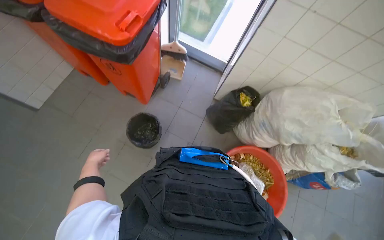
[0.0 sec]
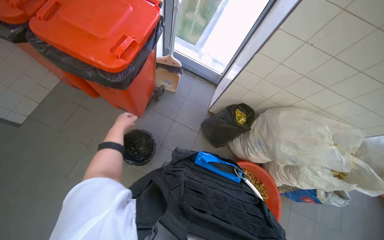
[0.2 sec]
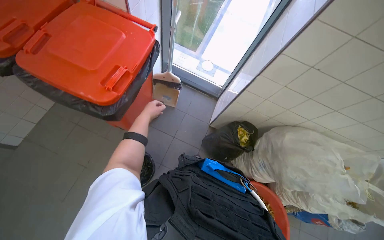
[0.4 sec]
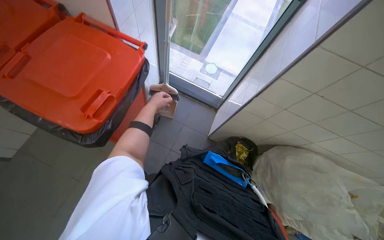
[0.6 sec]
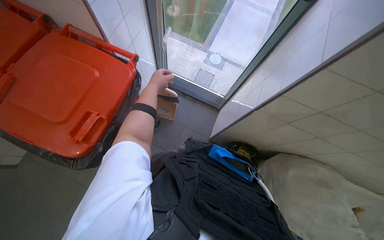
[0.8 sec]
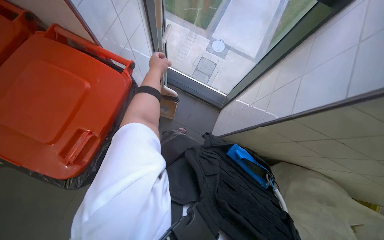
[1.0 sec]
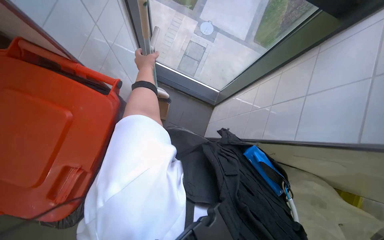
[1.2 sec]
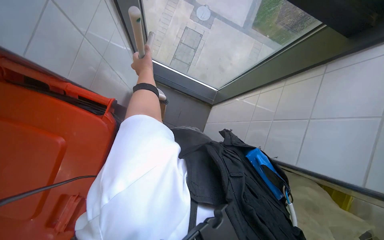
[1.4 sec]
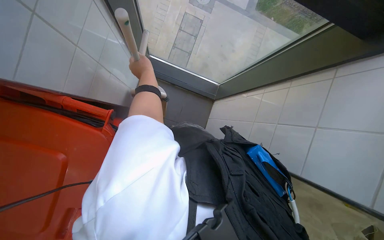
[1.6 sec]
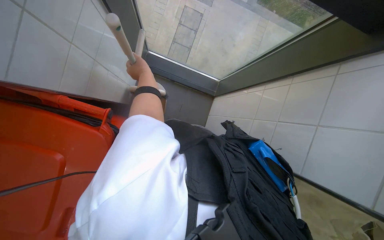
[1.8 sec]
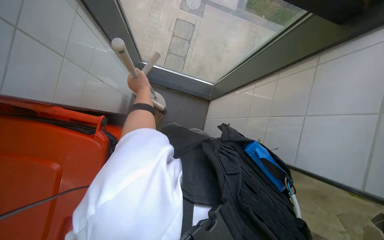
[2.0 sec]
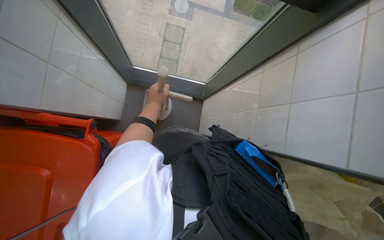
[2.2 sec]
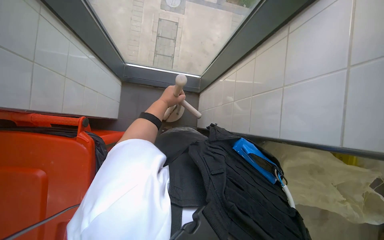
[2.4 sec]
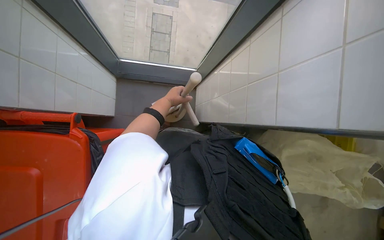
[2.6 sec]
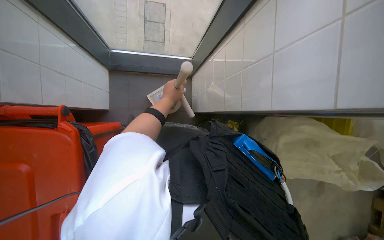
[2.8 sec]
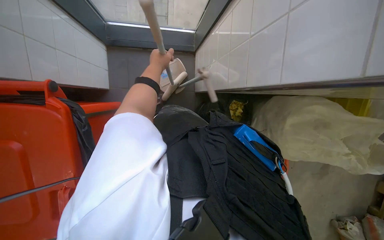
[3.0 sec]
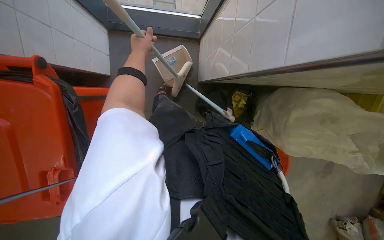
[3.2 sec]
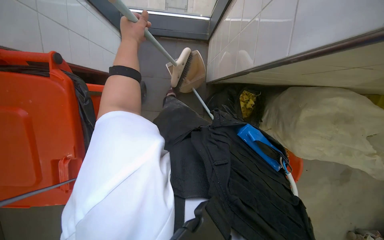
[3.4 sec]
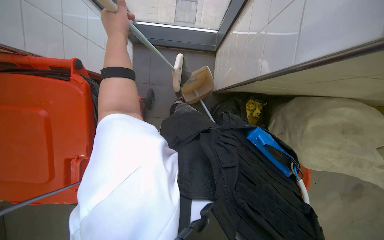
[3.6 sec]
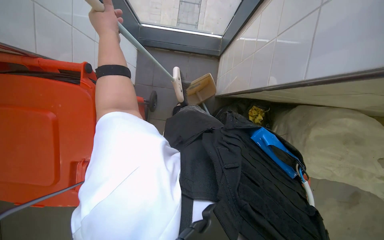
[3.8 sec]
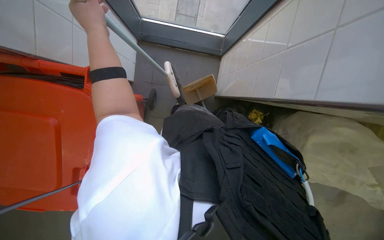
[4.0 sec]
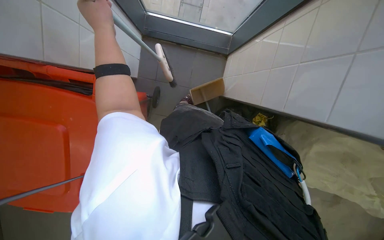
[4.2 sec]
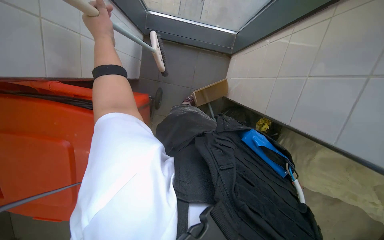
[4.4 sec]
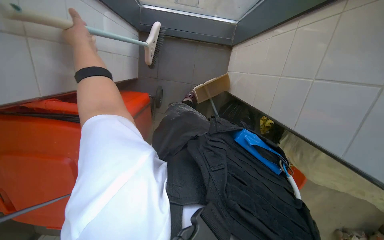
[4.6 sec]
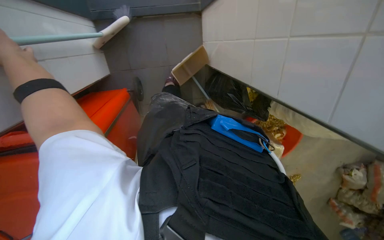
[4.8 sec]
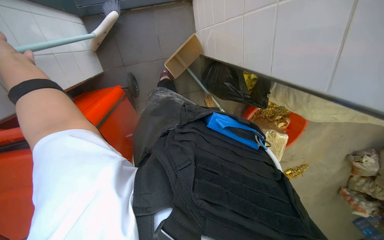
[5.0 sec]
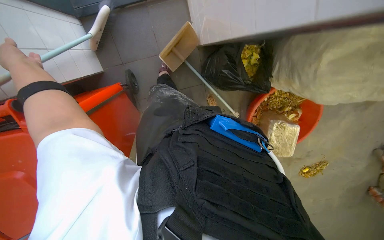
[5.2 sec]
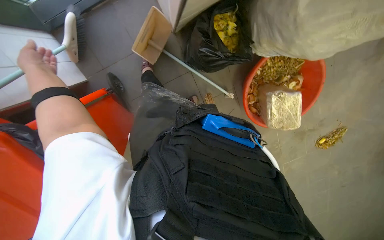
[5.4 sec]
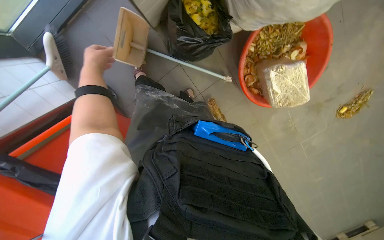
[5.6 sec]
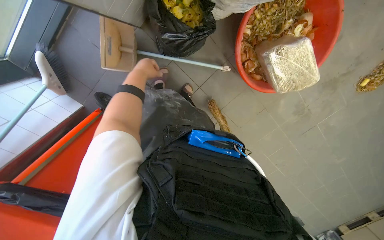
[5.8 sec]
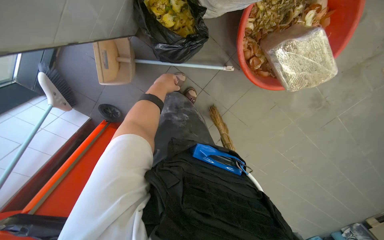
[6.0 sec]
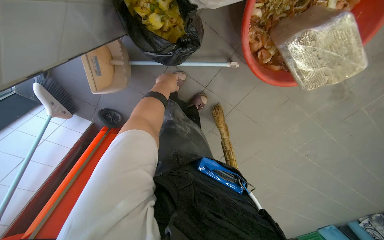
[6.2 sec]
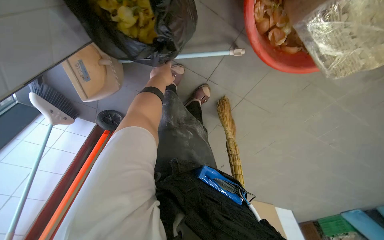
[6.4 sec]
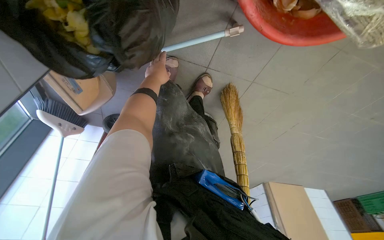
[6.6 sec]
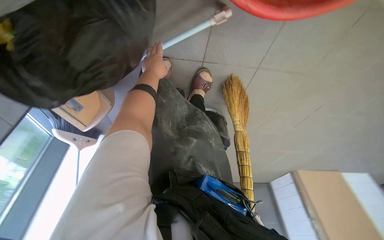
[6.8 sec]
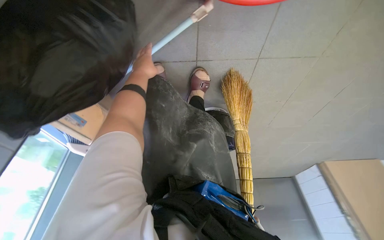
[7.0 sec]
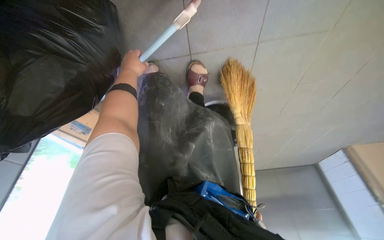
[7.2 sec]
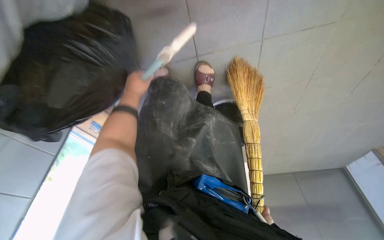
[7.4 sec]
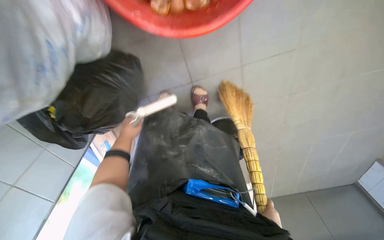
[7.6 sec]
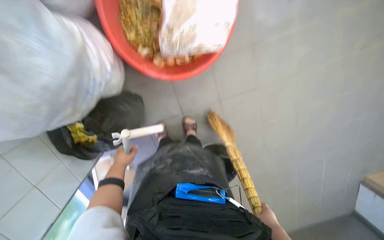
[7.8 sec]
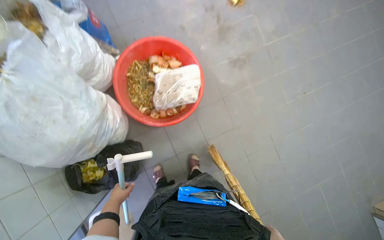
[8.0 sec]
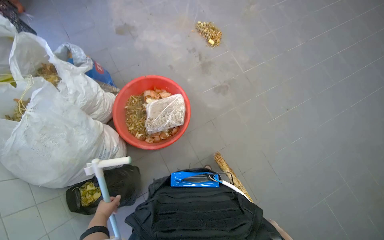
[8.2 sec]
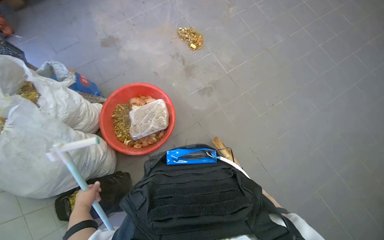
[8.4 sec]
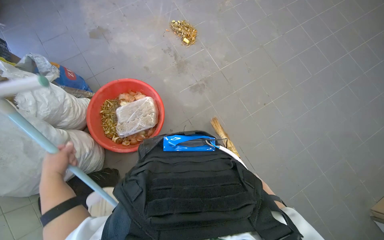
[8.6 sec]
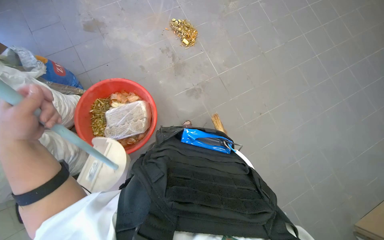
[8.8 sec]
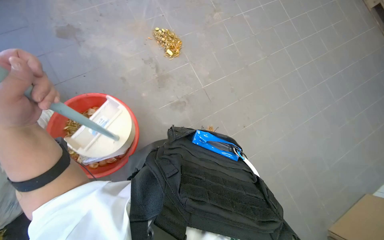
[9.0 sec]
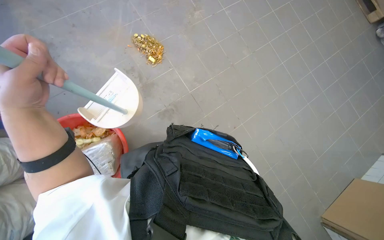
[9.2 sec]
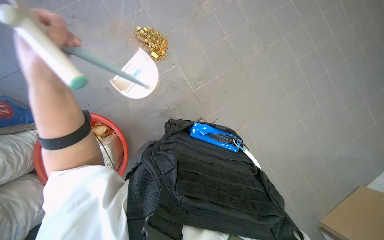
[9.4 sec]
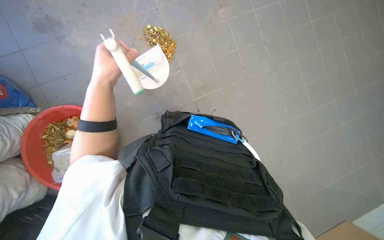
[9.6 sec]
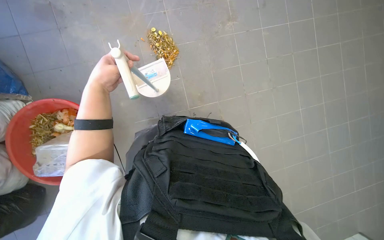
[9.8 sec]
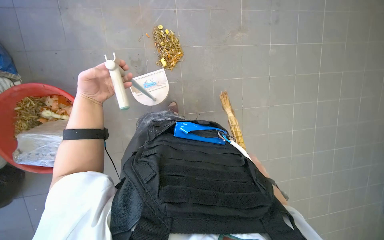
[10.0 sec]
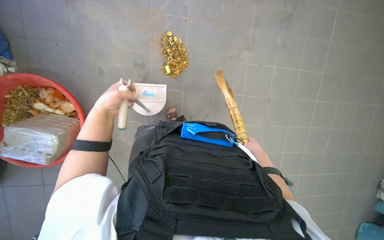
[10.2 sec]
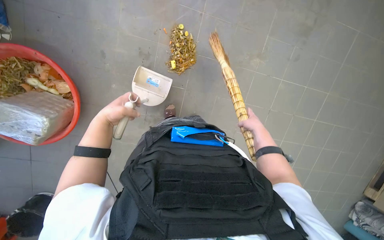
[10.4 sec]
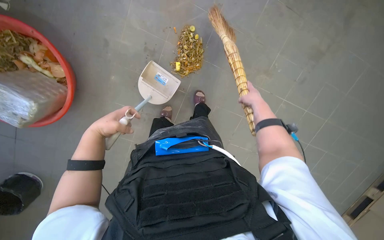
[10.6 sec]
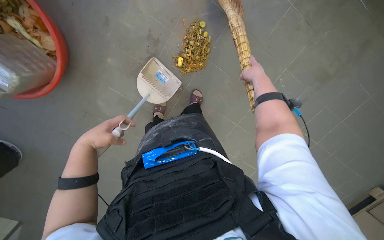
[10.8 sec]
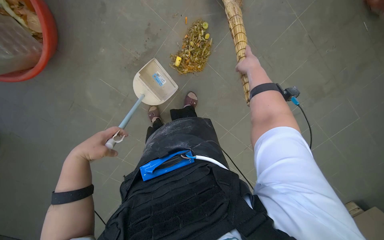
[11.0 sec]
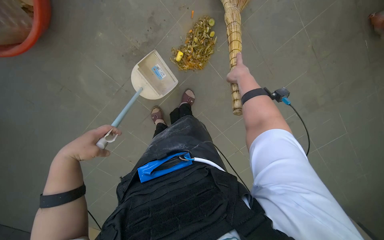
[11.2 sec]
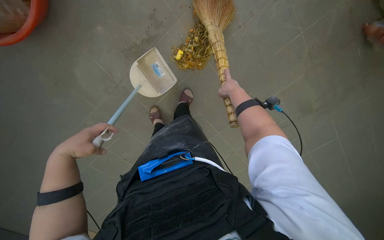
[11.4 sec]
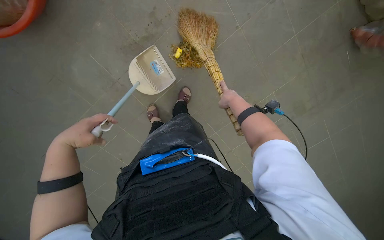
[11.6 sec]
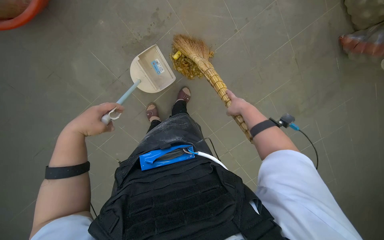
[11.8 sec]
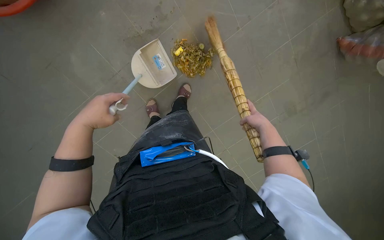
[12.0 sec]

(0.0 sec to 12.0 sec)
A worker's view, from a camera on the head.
Job: sweeping floor.
The whole recording: Collecting and disposing of floor debris. The worker collects debris from the floor using a dustpan and broom, then disposes of it in a bin.
0.0 sec - 1.6 sec: The wearer moves about 1 m. The view tilts about 20 degrees downward.
3.0 sec - 4.4 sec: The left hand travels to the left and nearer to the camera by roughly 25 cm.
4.4 sec - 6.0 sec: The view tilts about 25 degrees downward. Everything in view rotates about 55 degrees counterclockwise.
6.0 sec - 7.6 sec: The camera travels roughly 60 cm. The camera is aimed some 45 degrees further to the left. The wearer looks about 10 degrees further downward. Everything in view rotates some 35 degrees counterclockwise.
7.6 sec - 9.0 sec: The wearer moves about 80 cm. The wearer looks some 45 degrees further upward.
9.0 sec - 10.4 sec: The head travels about 70 cm. The view tilts roughly 15 degrees downward.
10.4 sec - 12.0 sec: The camera sweeps to the right, by roughly 20 degrees. The scene turns roughly 35 degrees clockwise in the picture.

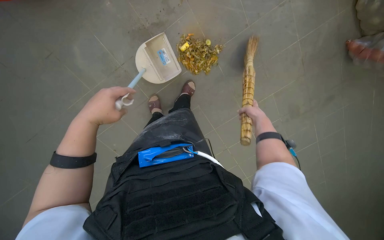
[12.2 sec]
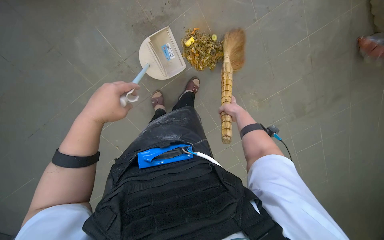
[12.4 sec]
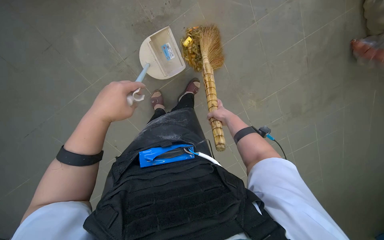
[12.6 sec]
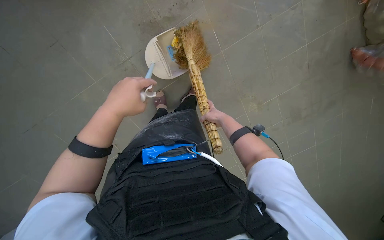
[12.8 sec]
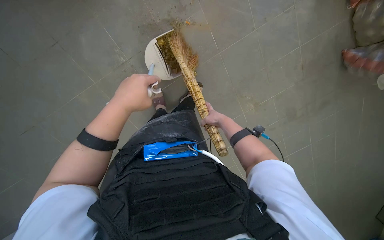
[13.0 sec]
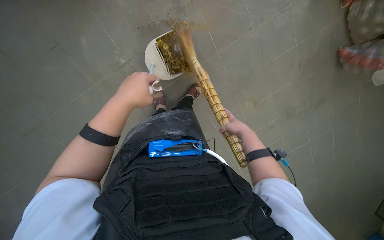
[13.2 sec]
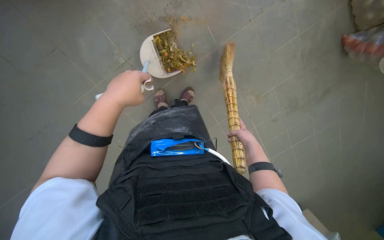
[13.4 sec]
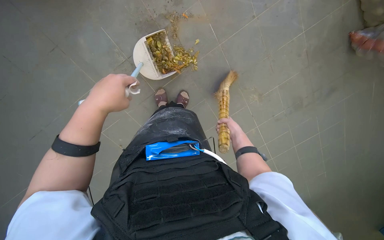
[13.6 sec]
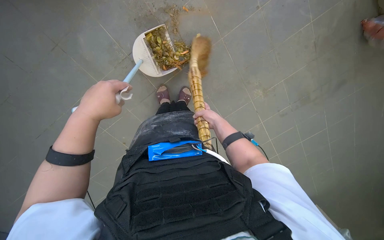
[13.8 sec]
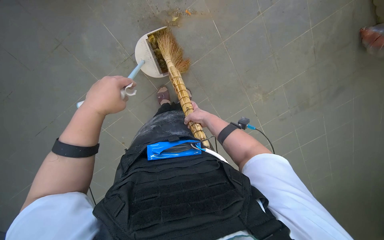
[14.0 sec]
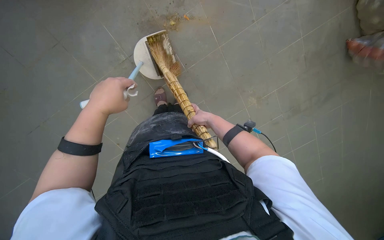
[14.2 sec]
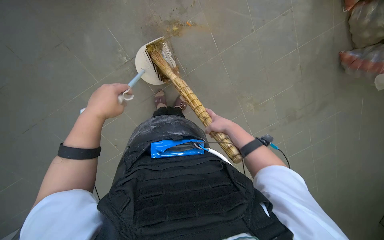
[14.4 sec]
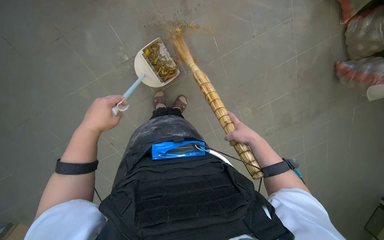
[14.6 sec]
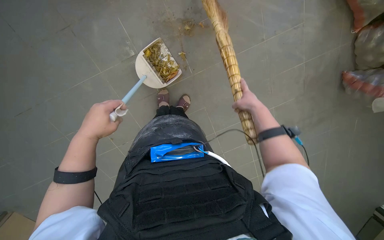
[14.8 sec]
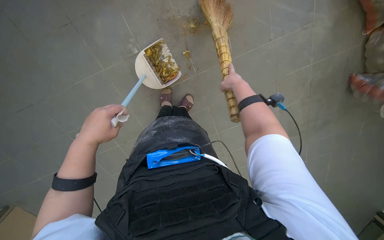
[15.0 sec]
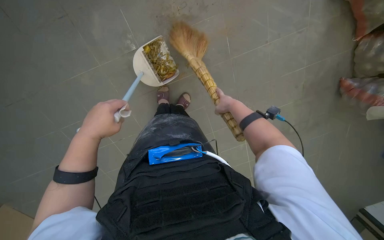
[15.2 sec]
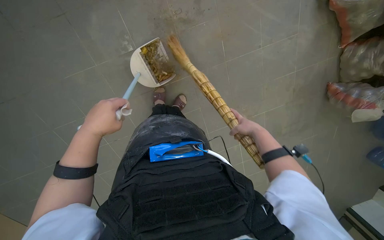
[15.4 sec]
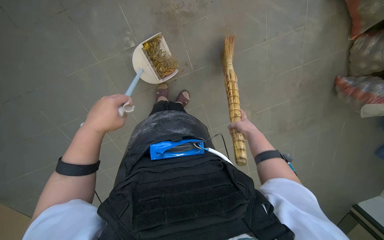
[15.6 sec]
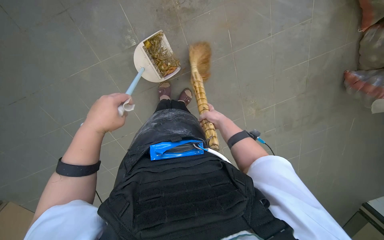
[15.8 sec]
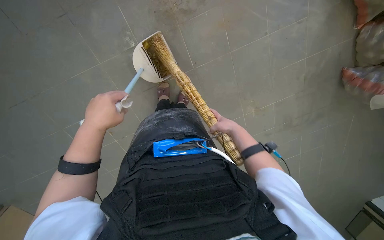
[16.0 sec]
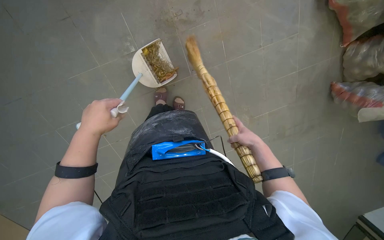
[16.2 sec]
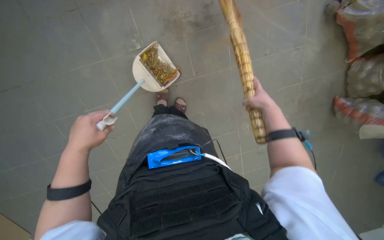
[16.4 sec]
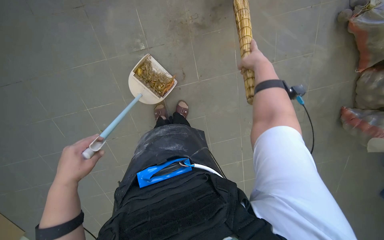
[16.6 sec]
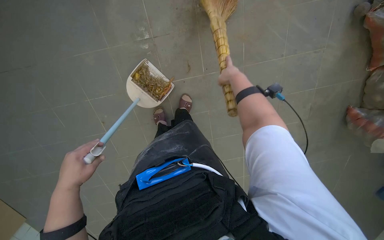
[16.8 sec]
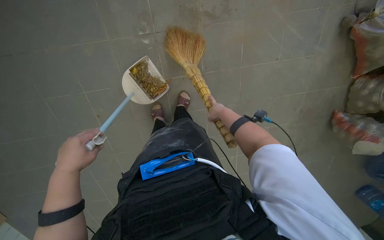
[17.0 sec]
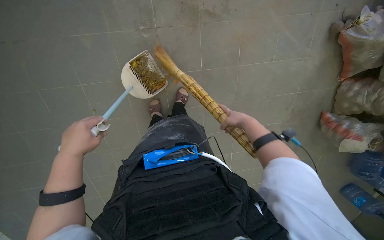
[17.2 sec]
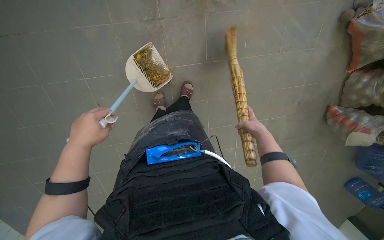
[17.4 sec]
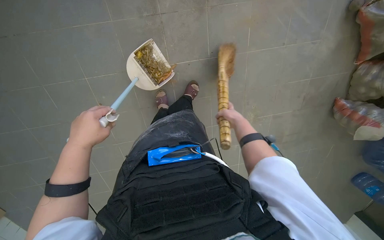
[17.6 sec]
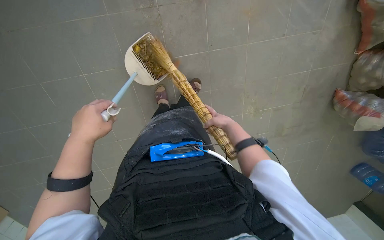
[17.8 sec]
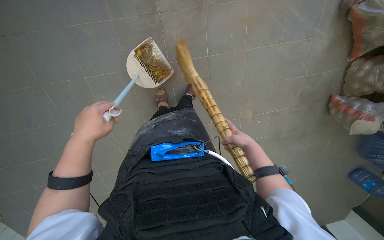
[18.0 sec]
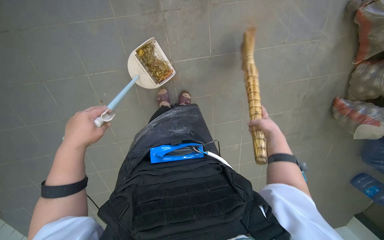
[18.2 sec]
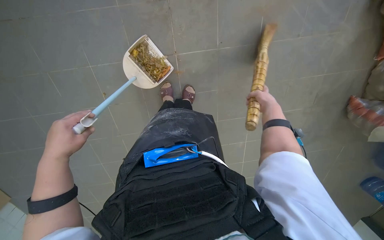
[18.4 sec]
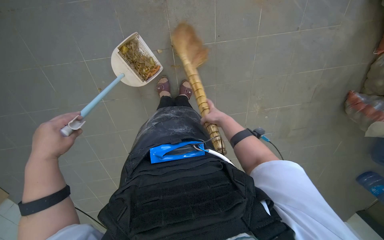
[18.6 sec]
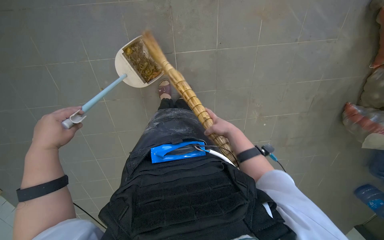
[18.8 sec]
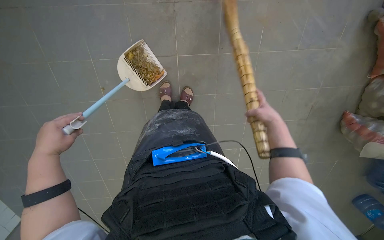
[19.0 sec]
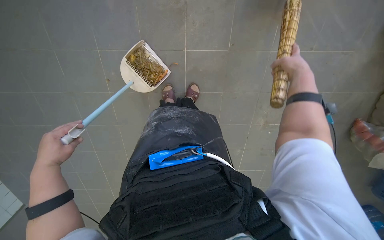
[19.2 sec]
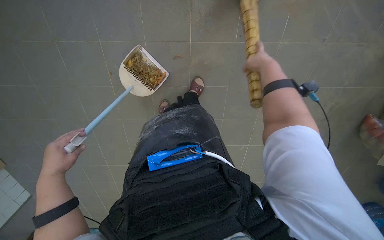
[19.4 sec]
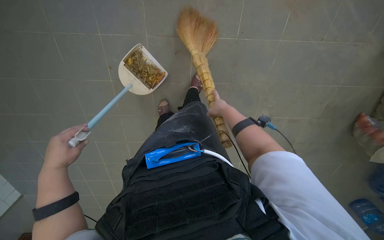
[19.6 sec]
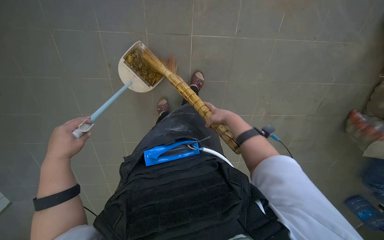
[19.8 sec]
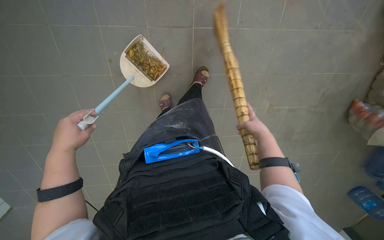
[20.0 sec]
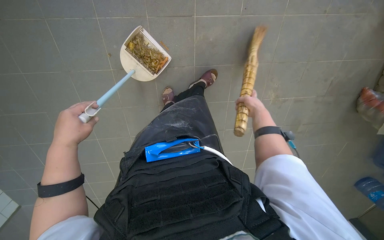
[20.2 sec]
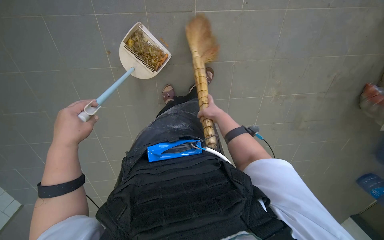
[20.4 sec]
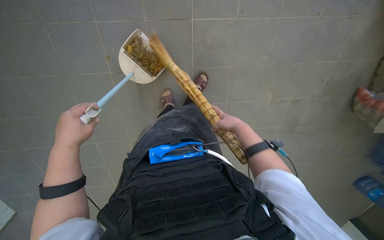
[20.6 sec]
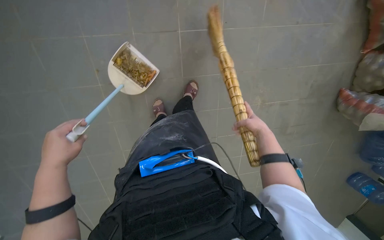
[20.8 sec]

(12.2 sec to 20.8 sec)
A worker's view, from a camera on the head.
Job: sweeping floor.
The whole recording: Collecting and disposing of floor debris. The worker collects debris from the floor using a dustpan and broom, then disposes of it in a bin.
12.2 sec - 13.6 sec: The right hand goes roughly 15 cm to the left and down the picture.
13.6 sec - 15.0 sec: The right hand goes some 20 cm up the picture and nearer to the camera. Meanwhile the left hand moves down the picture, some 15 cm.
15.0 sec - 16.6 sec: The left hand travels down the picture by about 10 cm. The right hand moves approximately 20 cm down the picture and comes back.
16.6 sec - 18.0 sec: The right hand heads down the picture, covering some 40 cm.
18.0 sec - 19.4 sec: The right hand swings up and down the picture, roughly 25 cm each way, with 2 reversals.
19.4 sec - 20.8 sec: The right hand travels down the picture by approximately 30 cm.
